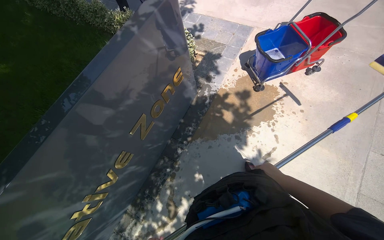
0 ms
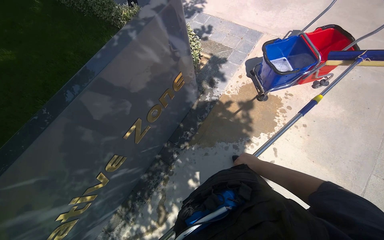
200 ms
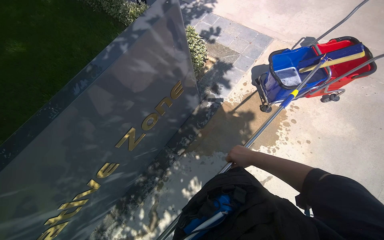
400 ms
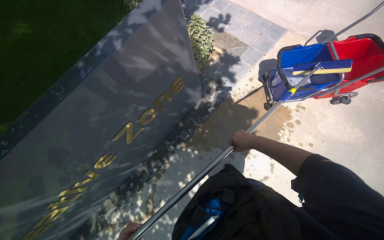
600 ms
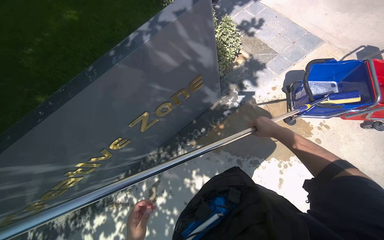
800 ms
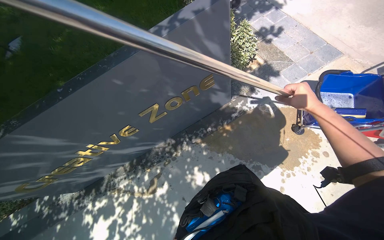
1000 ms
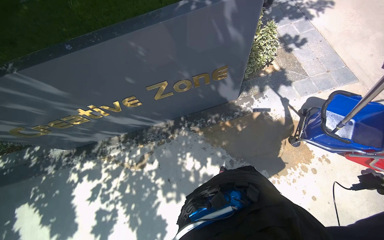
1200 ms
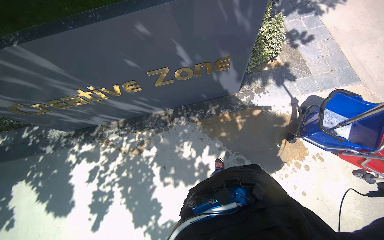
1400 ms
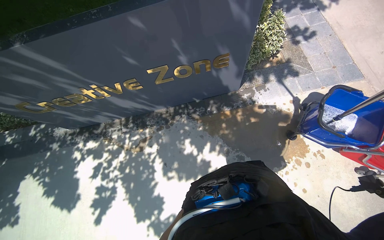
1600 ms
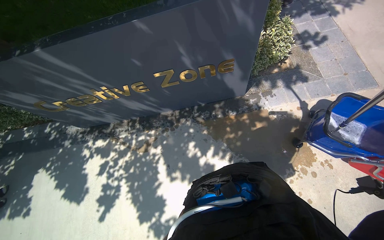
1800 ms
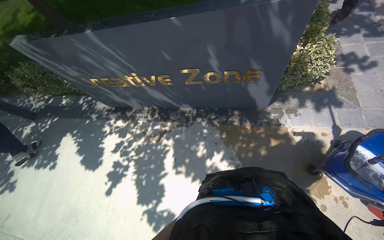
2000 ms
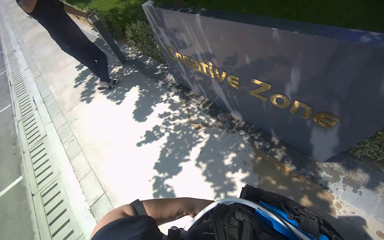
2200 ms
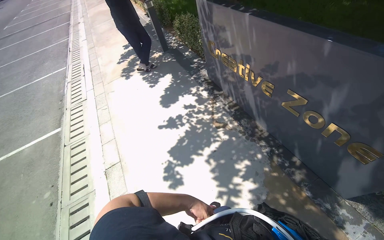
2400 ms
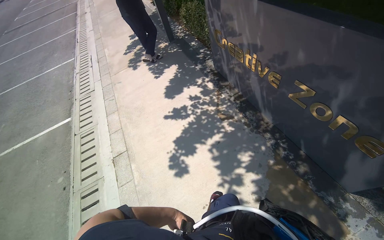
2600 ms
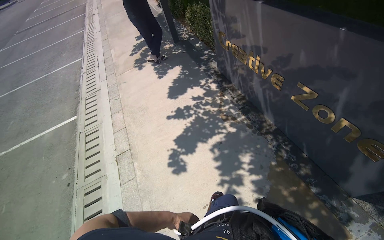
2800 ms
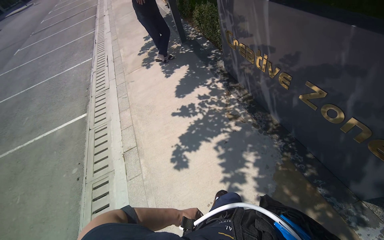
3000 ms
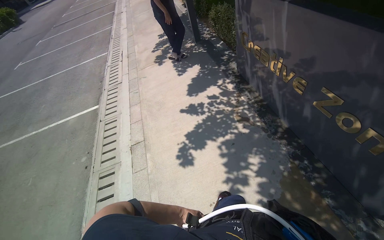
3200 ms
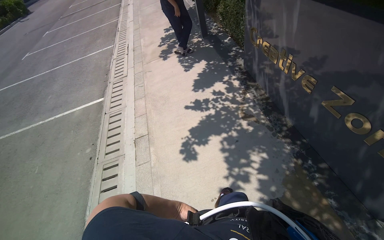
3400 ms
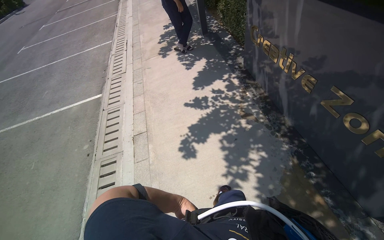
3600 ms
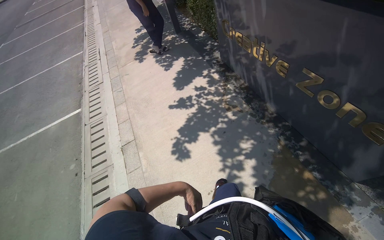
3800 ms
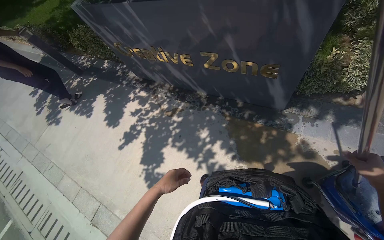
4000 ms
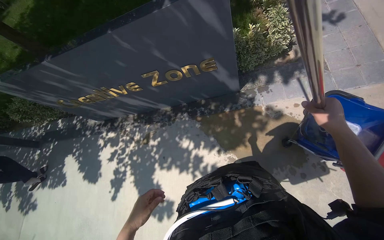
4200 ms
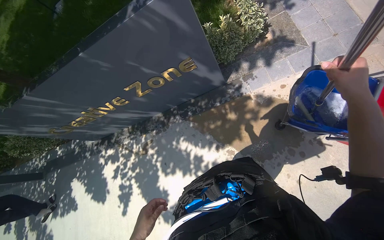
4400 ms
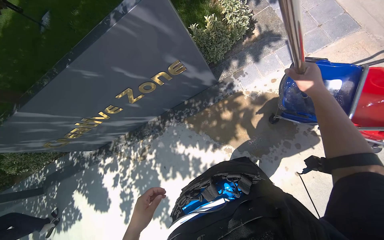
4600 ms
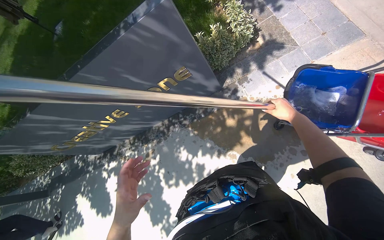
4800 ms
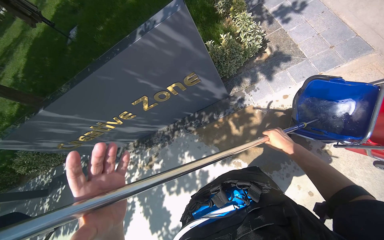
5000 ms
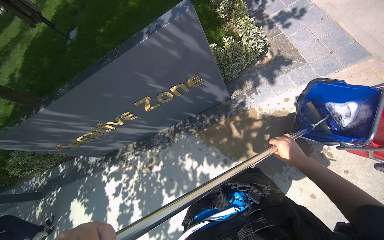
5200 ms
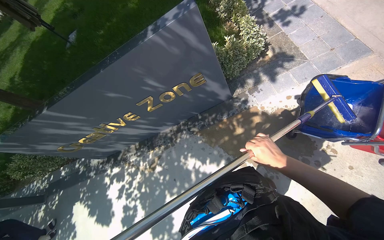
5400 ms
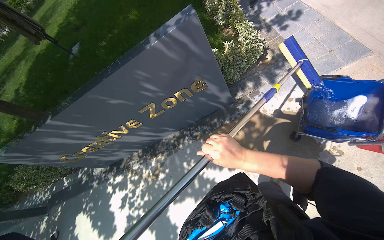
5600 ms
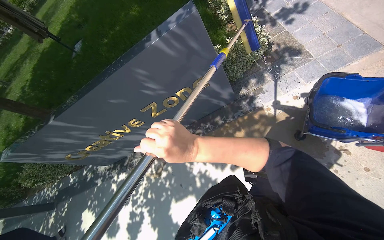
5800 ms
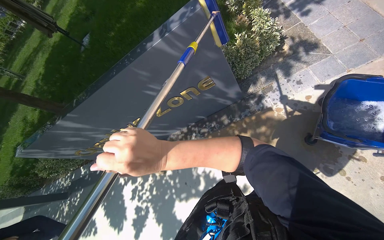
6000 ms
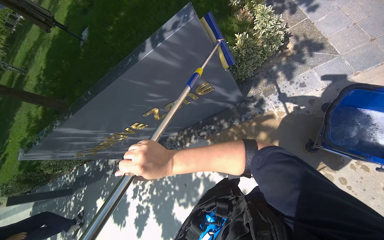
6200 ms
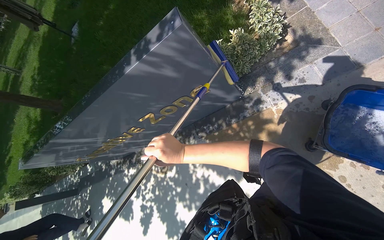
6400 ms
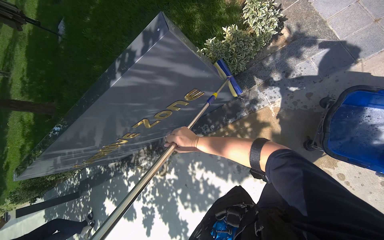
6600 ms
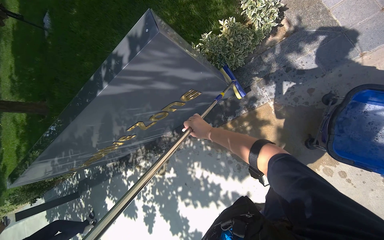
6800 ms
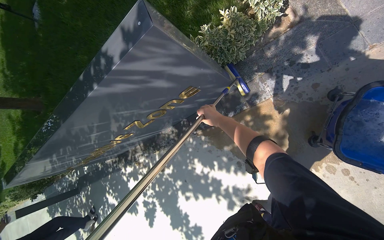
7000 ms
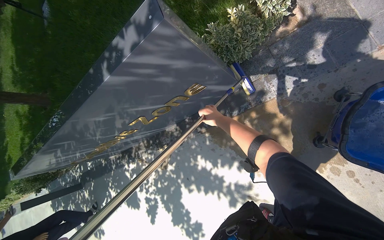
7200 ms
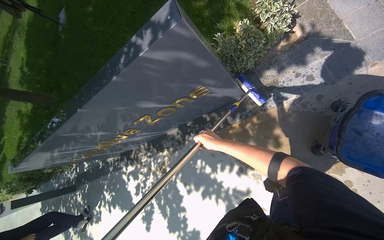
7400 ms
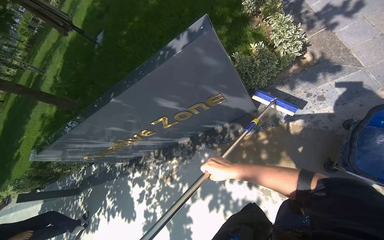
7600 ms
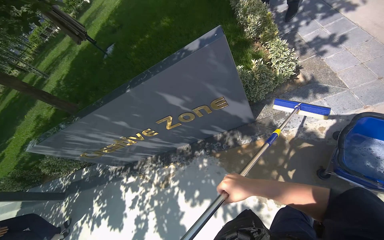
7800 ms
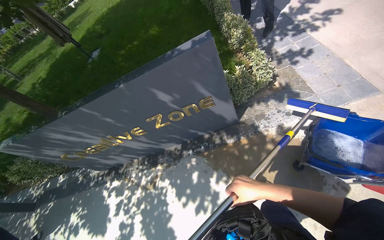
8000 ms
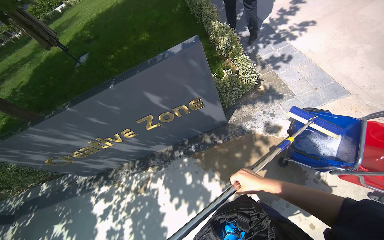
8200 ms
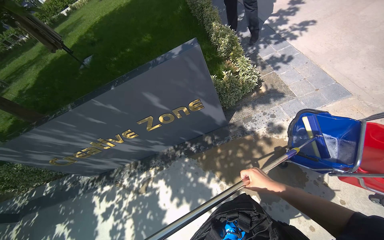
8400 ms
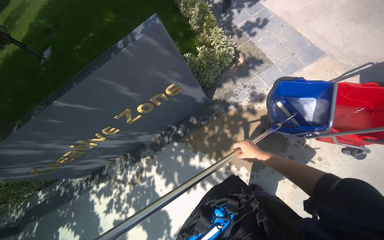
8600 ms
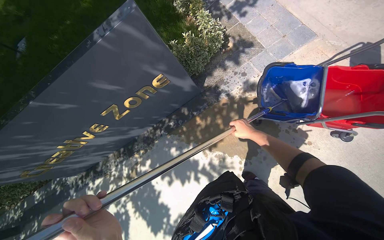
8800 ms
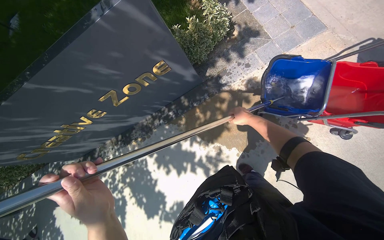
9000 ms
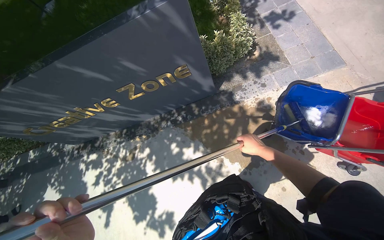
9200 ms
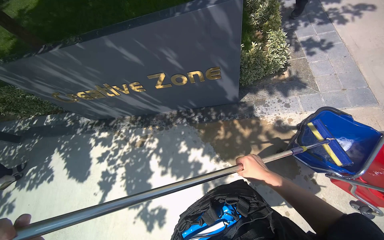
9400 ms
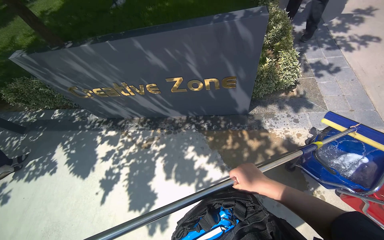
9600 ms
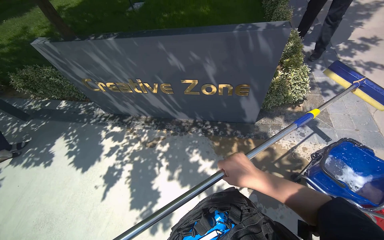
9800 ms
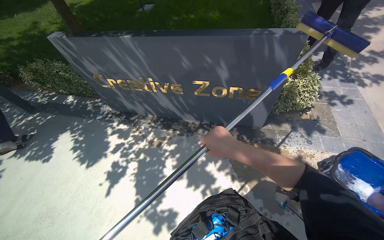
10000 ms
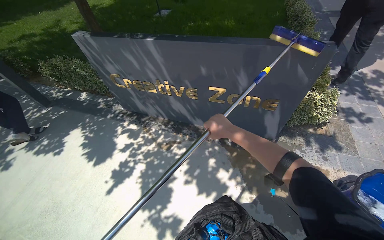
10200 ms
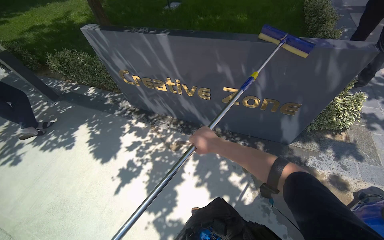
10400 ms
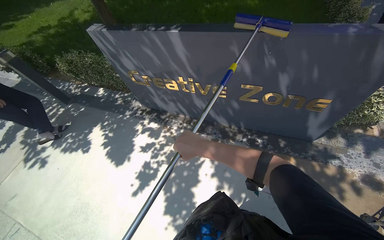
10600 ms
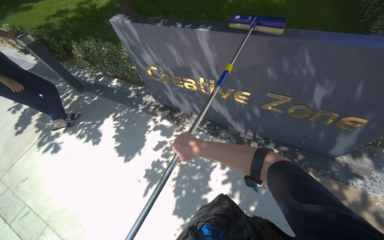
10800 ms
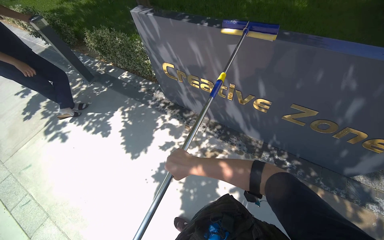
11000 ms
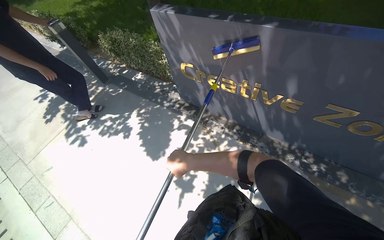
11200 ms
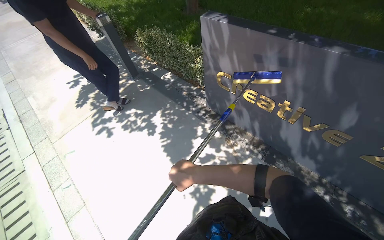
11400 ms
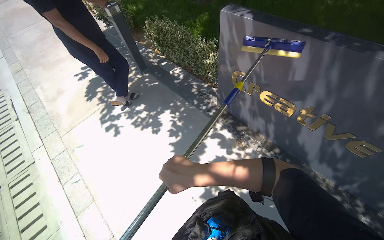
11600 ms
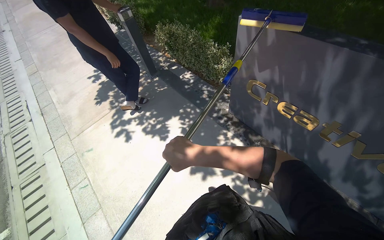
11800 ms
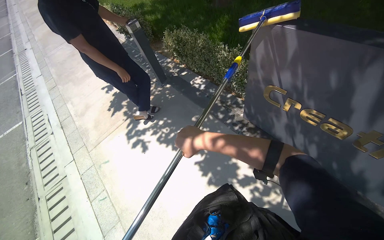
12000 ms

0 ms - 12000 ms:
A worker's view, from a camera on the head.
Job: wiping surfaces.
The whole recording: Scrubbing 'Creative Zone' sign. The worker scrubs the 'Creative Zone' sign with a long-handled scrubber.
0 ms - 1600 ms: The head turns to the left by roughly 50 degrees. The view tips downward by roughly 15 degrees.
1600 ms - 3000 ms: The head rotates about 75 degrees to the left.
3000 ms - 4400 ms: The wearer's head swings about 80 degrees to the right.
4400 ms - 6000 ms: The right hand moves to the left, approximately 50 cm.
6000 ms - 7600 ms: The right hand shifts some 30 cm farther from the camera and to the right.
7600 ms - 9000 ms: The camera sweeps to the right, by about 15 degrees. The right hand moves to the right, approximately 35 cm.
9000 ms - 10400 ms: The camera is carried approximately 70 cm. The wearer looks approximately 15 degrees further upward. Everything in view rotates some 45 degrees clockwise.
10400 ms - 12000 ms: The head travels roughly 1 m. The wearer looks approximately 30 degrees further to the left.

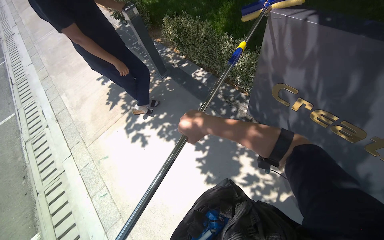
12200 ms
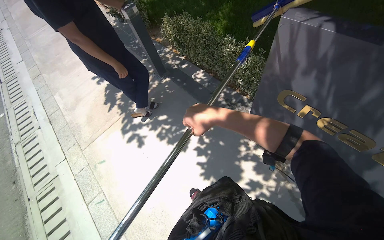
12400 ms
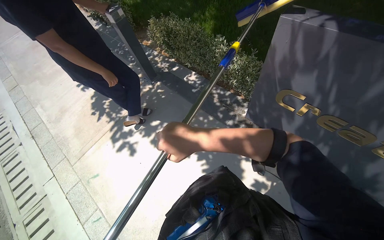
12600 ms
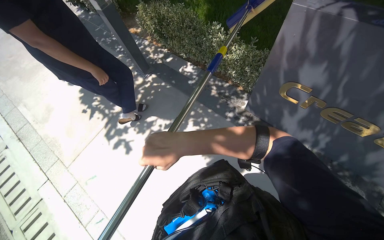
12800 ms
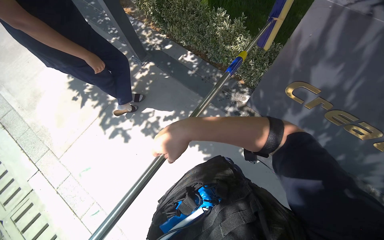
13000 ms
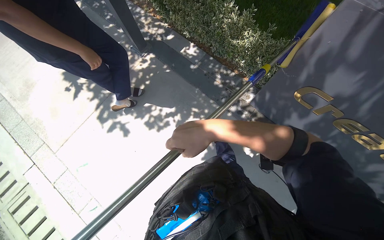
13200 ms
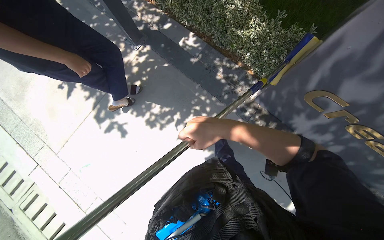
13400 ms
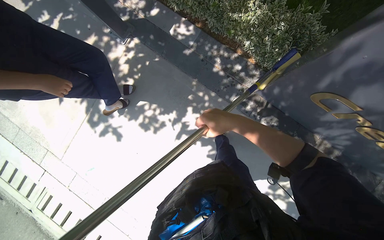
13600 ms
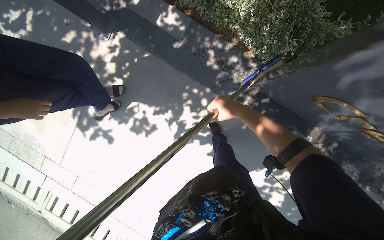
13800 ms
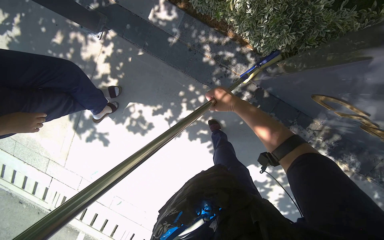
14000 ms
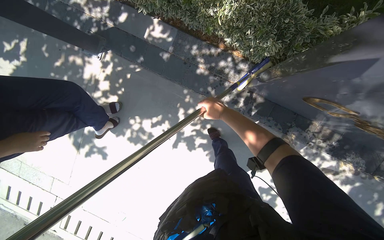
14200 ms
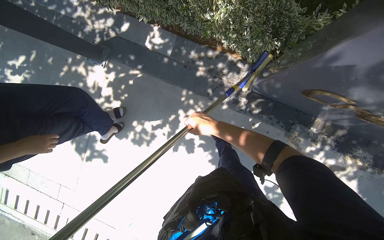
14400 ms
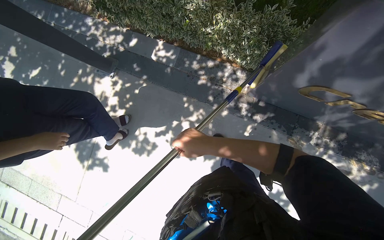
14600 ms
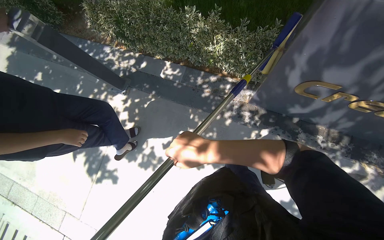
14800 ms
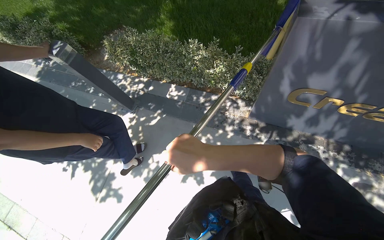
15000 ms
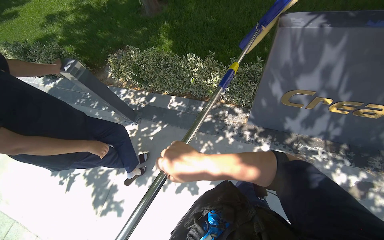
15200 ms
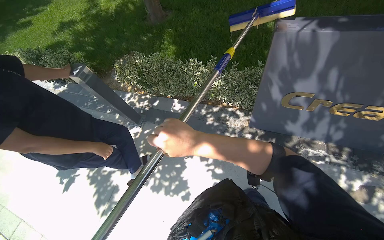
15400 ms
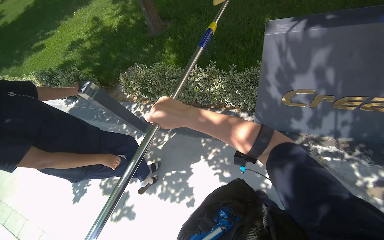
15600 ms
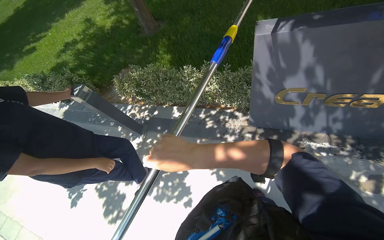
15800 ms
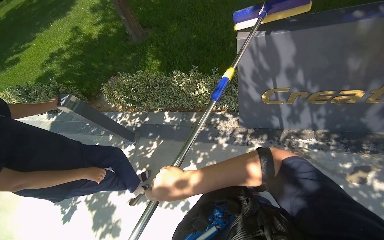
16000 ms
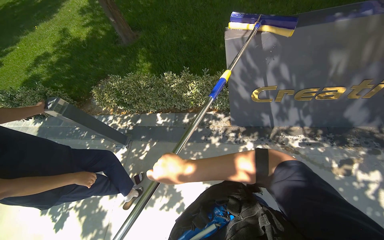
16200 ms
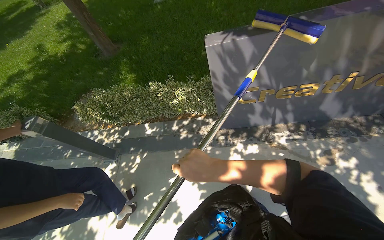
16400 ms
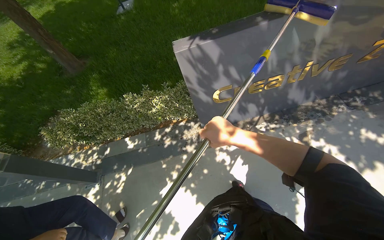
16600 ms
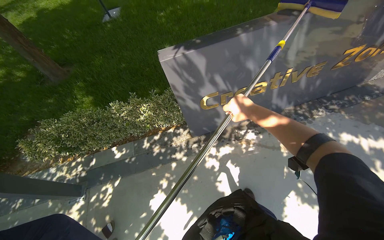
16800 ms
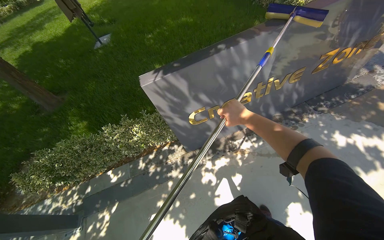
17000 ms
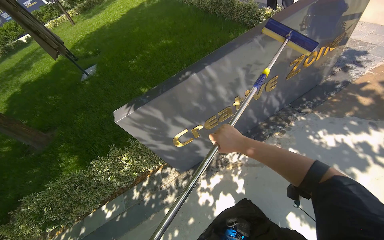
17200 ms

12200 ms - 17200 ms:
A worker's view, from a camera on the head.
Job: wiping surfaces.
The whole recording: Scrubbing 'Creative Zone' sign. The worker scrubs the 'Creative Zone' sign with a long-handled scrubber.
12200 ms - 13800 ms: The head travels some 90 cm. The wearer looks approximately 35 degrees further downward.
13800 ms - 15600 ms: The wearer moves roughly 50 cm. The camera pitches upward, by about 40 degrees.
15600 ms - 17200 ms: The head rotates roughly 45 degrees to the right. The camera pitches upward, by approximately 20 degrees.

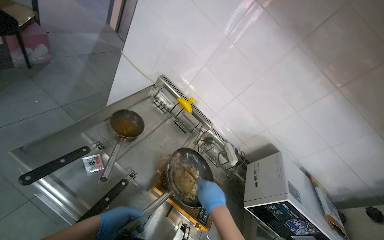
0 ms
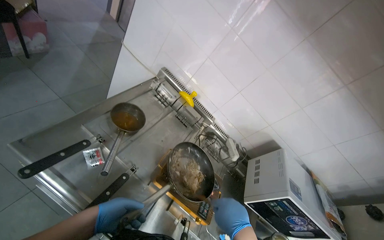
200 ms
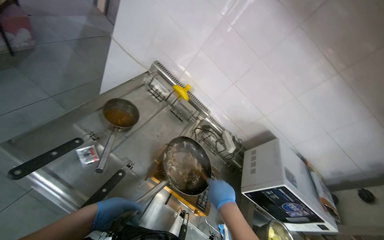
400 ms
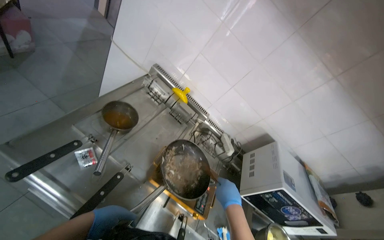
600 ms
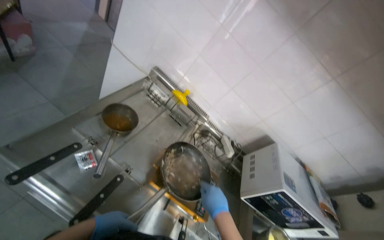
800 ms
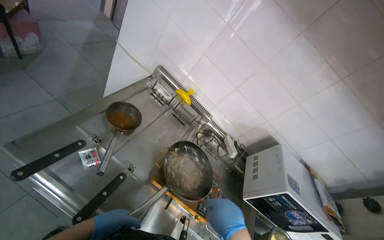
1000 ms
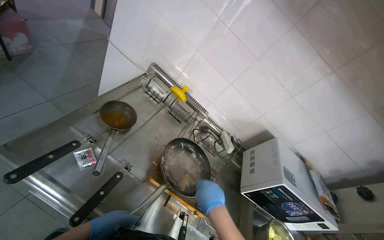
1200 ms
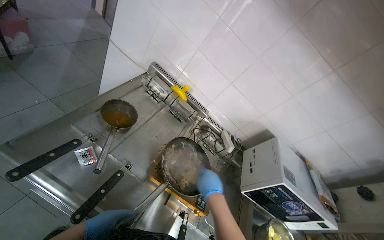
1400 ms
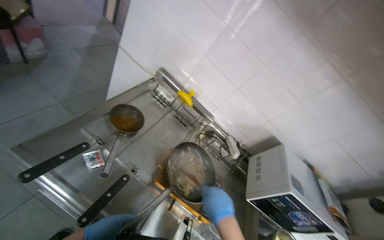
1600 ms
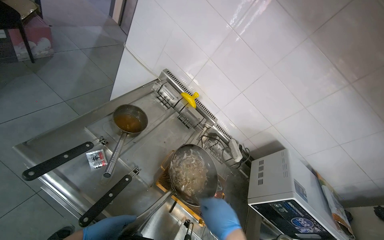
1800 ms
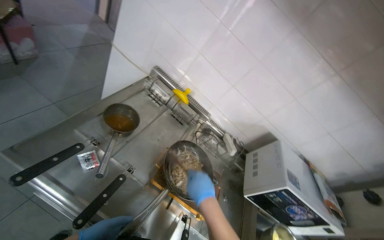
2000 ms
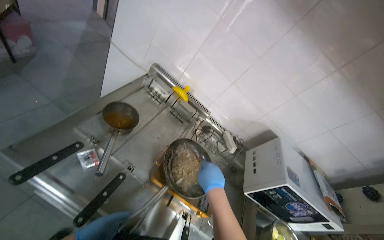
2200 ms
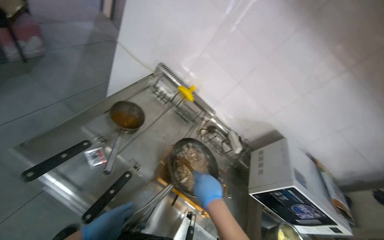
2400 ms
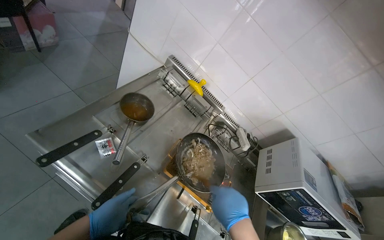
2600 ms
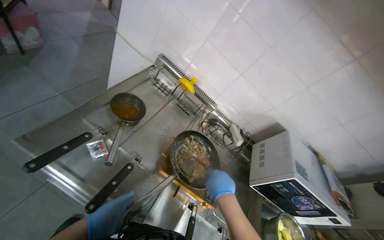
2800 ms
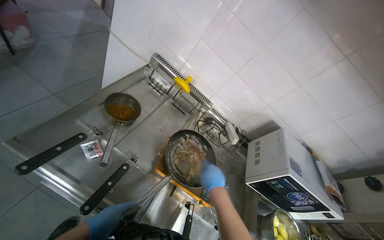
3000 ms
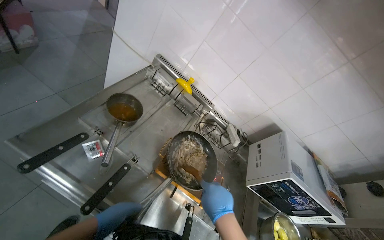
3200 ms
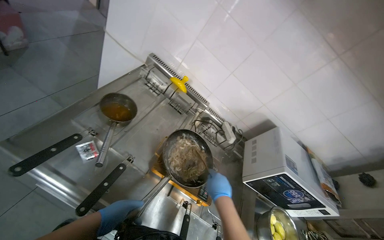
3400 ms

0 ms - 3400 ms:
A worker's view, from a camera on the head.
Job: preparing food.
The whole recording: Cooking meal and garnishing before serving. The worker cooks the meal on the gas stove, garnishes it with herbs, and places it into a white dish.
0 ms - 1600 ms: The right hand swings nearer and farther, some 10 cm each way, with 3 reversals.
